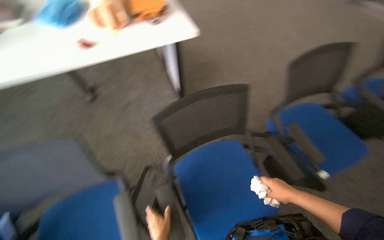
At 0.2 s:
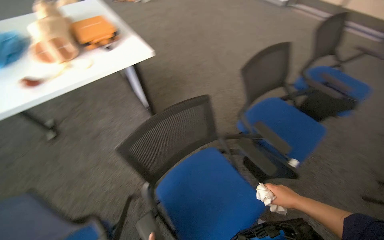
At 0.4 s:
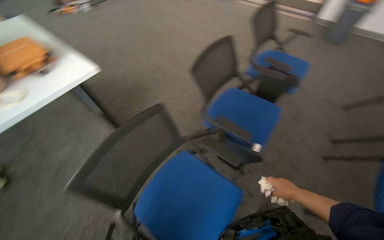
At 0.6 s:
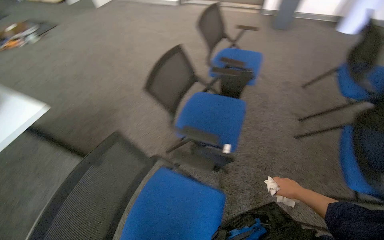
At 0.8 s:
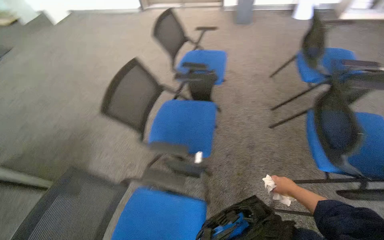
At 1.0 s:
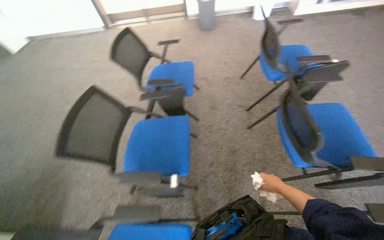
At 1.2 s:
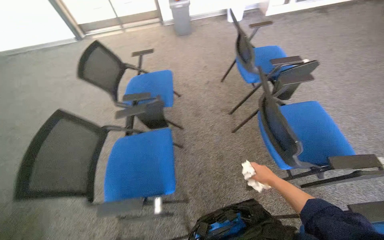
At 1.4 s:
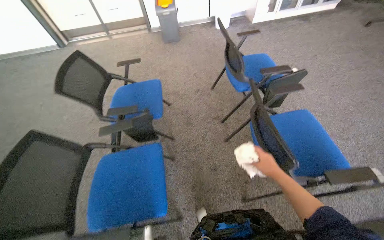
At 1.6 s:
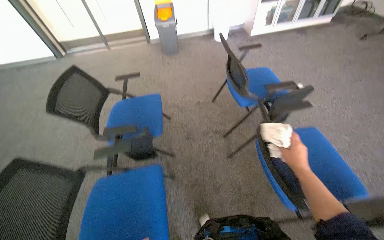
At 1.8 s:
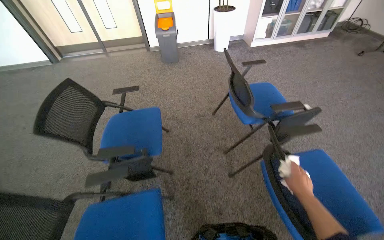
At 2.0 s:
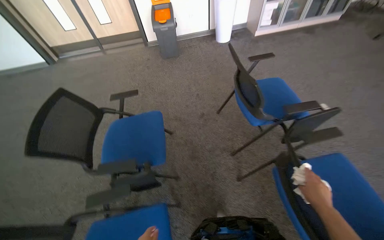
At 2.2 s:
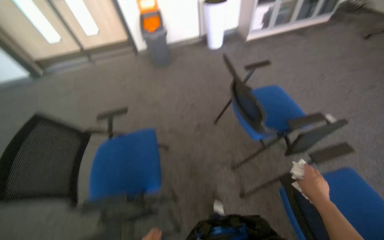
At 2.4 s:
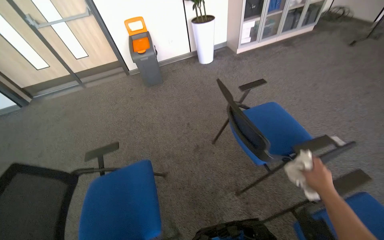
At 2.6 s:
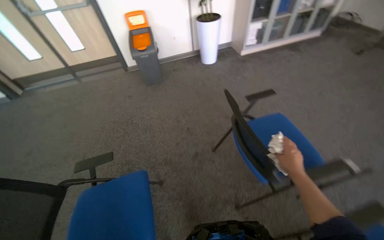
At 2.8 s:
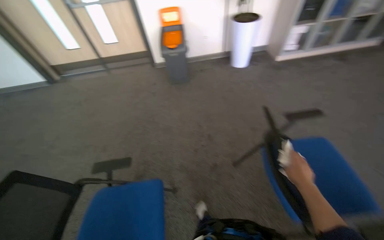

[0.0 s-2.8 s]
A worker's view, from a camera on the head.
Job: wiping surfaces.
The whole recording: Wiping chair armrests. The worker wipes the armrests of several chairs with a cloth.
0.0 to 1.4 s: The camera is carried about 70 cm. The wearer looks some 80 degrees further to the right.
1.4 to 2.8 s: The camera travels roughly 90 cm.

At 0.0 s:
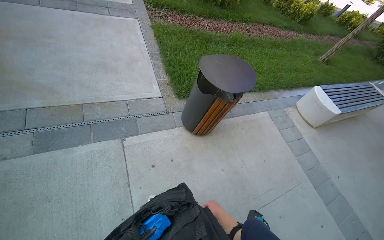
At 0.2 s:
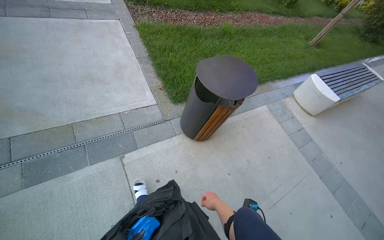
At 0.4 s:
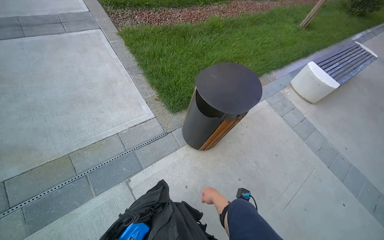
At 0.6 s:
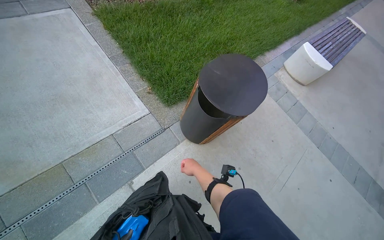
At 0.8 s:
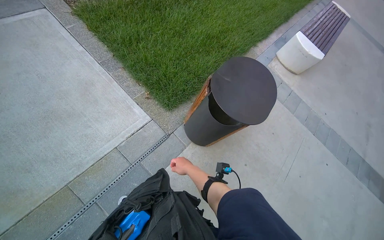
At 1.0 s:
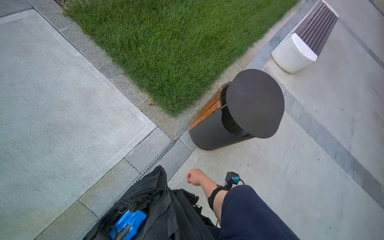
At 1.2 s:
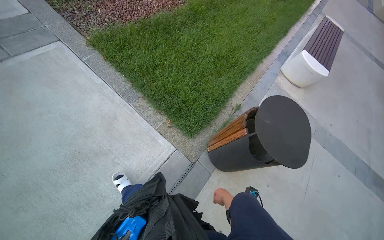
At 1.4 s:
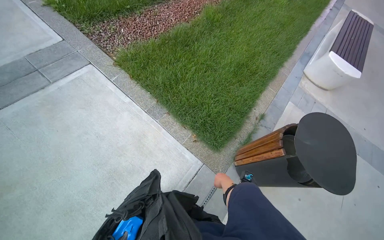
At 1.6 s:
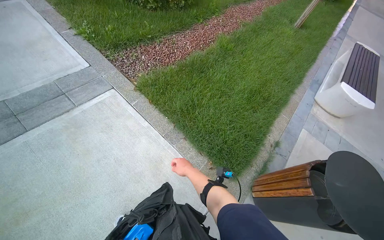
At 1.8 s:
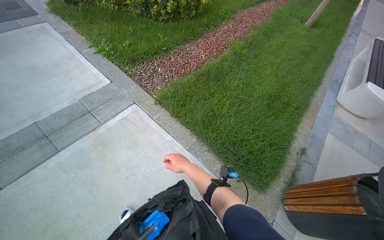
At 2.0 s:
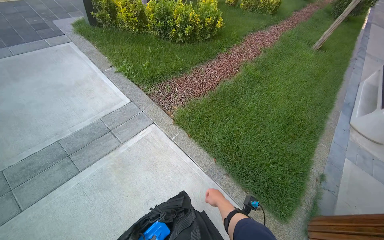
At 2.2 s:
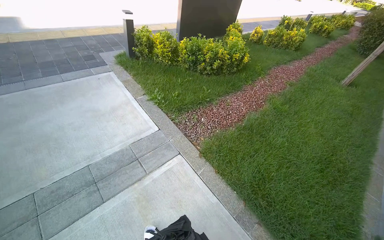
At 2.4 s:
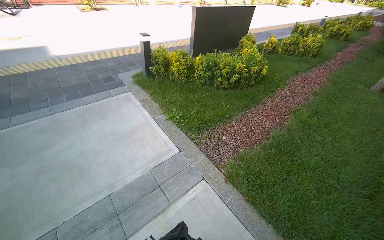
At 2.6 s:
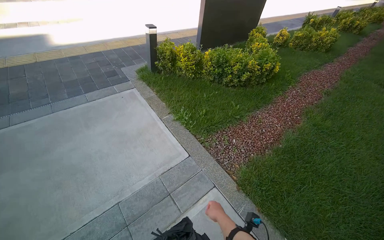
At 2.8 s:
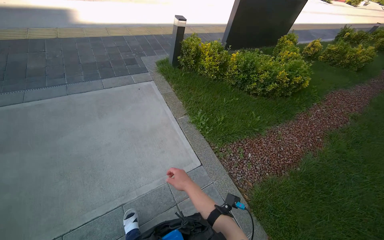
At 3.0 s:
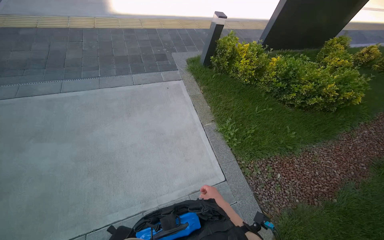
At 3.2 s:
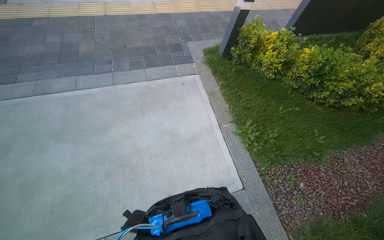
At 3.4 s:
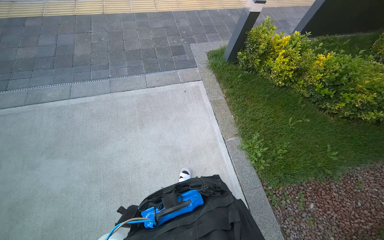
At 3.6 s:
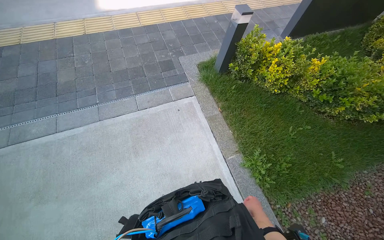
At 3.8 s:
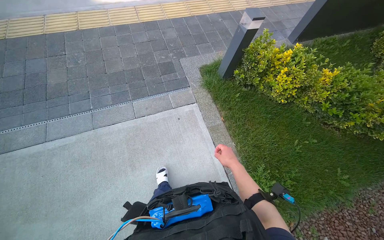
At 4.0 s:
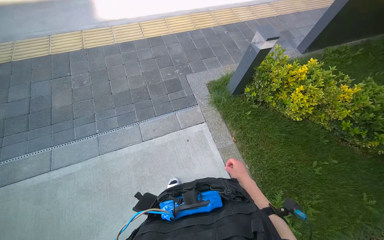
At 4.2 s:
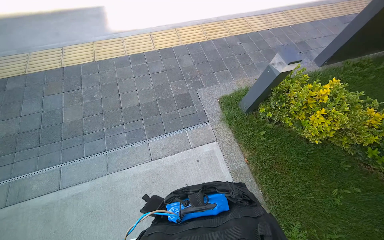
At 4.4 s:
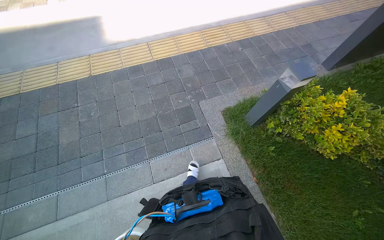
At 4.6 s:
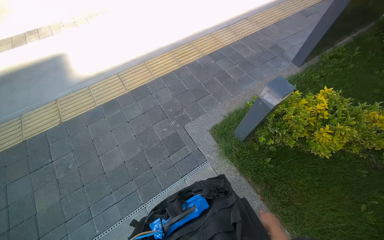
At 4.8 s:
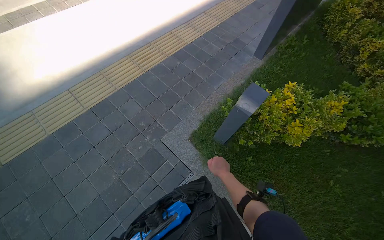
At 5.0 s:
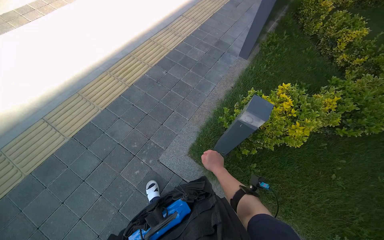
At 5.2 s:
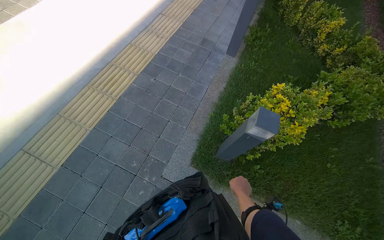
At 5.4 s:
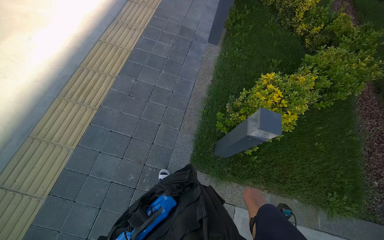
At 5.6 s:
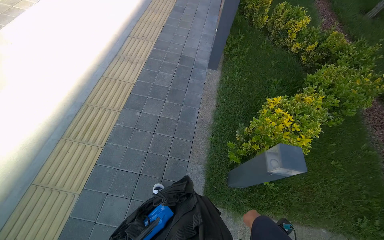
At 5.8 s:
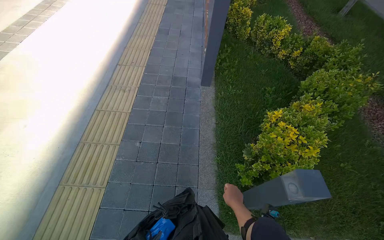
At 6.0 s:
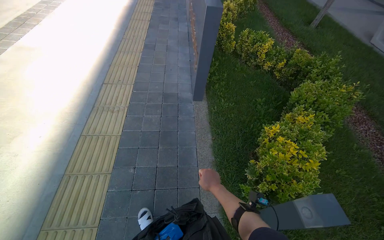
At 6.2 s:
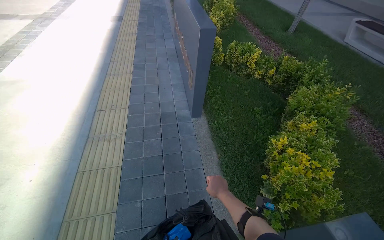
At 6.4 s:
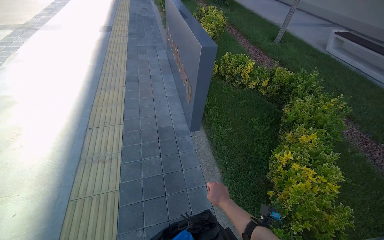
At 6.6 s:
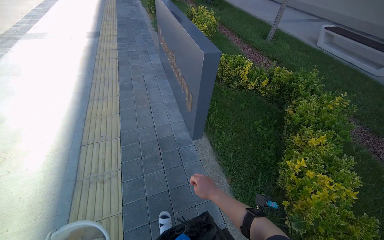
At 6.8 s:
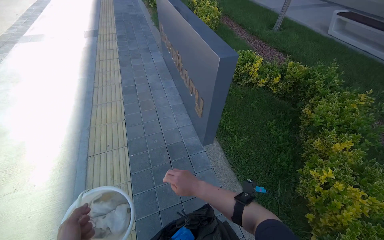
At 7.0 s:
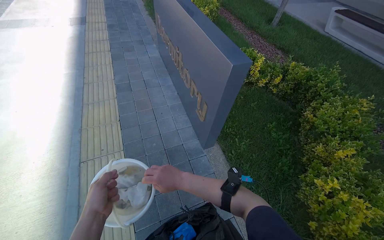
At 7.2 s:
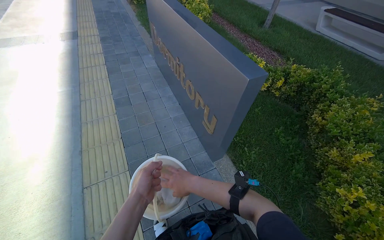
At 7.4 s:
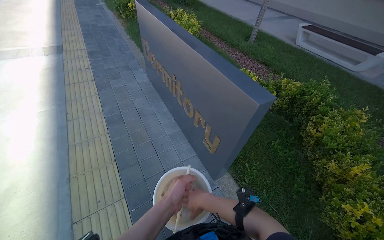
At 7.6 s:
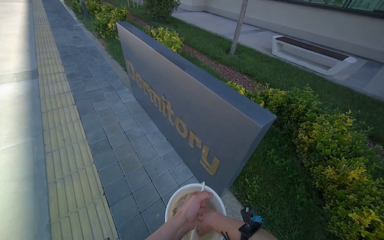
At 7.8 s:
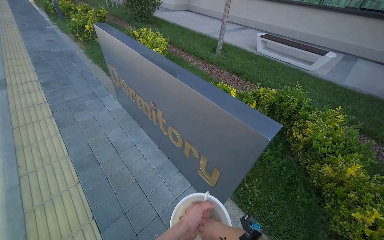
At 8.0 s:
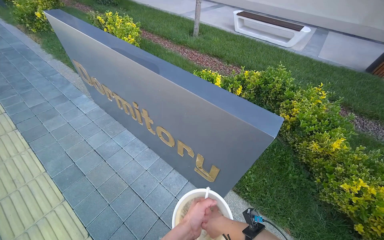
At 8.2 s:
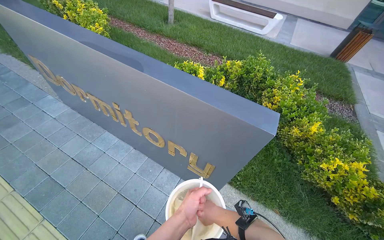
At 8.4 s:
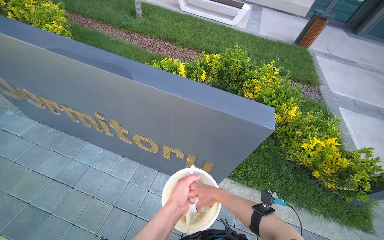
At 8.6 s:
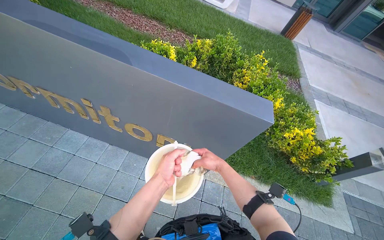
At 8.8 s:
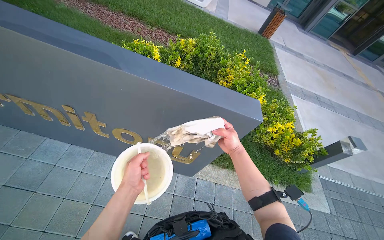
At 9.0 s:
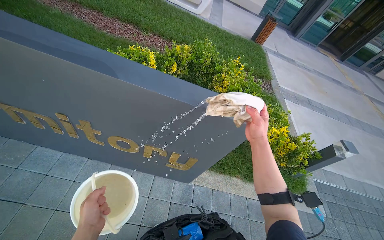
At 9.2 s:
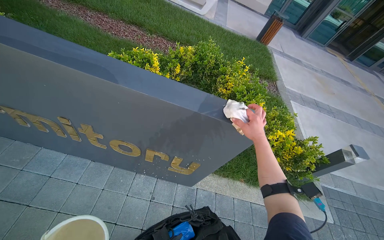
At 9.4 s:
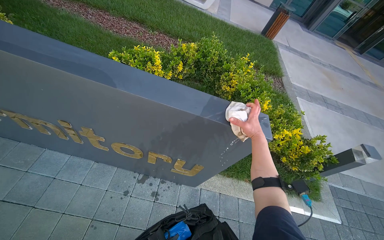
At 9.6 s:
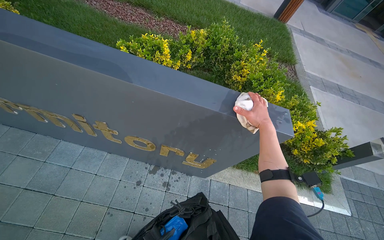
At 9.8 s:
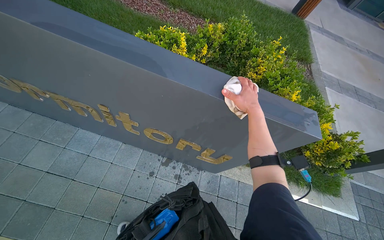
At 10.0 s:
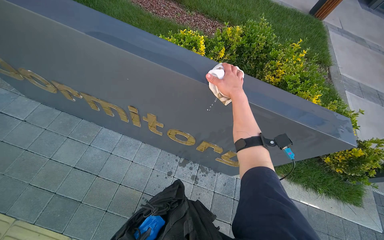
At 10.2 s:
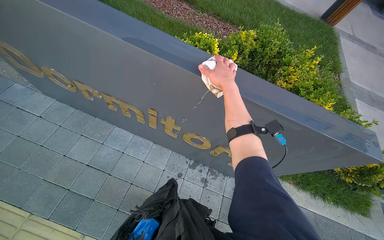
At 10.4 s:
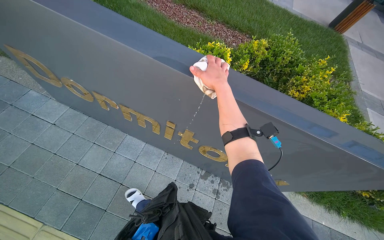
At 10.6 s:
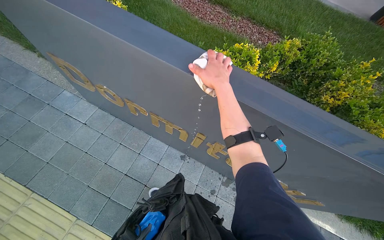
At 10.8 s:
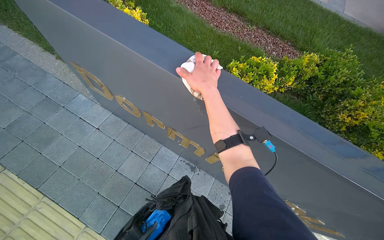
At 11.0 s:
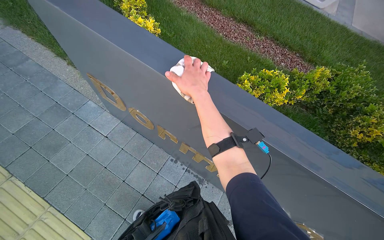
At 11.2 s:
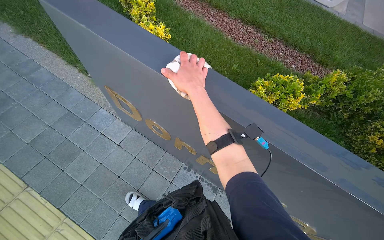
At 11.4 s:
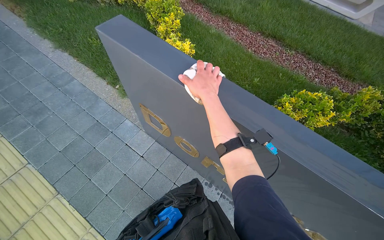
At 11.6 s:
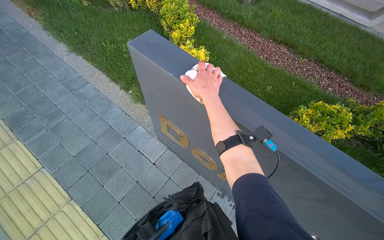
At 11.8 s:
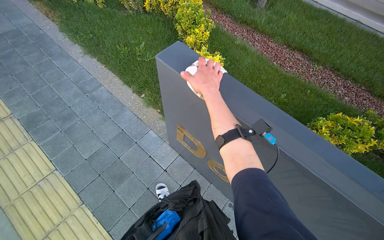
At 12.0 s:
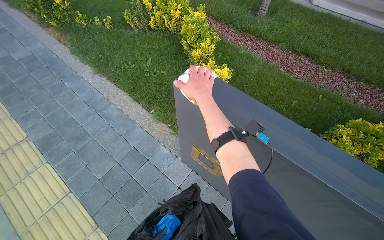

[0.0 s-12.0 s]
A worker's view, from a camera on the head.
Job: wiping surfaces.
The whole recording: Cleaning dormitory sign. The worker wipes the dormitory sign and its golden letters with a wet cloth, rinsing and wringing the cloth as needed.
0.0 to 1.6 s: The head travels some 1.5 m. Everything in view rotates roughly 25 degrees counterclockwise.
1.6 to 3.0 s: The camera travels approximately 1.5 m. The wearer's head swings approximately 30 degrees to the left.
3.0 to 4.4 s: The wearer moves roughly 1.5 m.
4.4 to 6.0 s: The wearer moves approximately 1.5 m. The head turns to the right by approximately 75 degrees.
6.0 to 7.6 s: The camera is carried some 1 m. The wearer looks roughly 35 degrees further to the right.
7.6 to 9.0 s: The camera is carried some 60 cm. The head rotates some 45 degrees to the right. The view tips downward by about 15 degrees.
9.0 to 10.4 s: The head travels approximately 50 cm.
10.4 to 12.0 s: The wearer moves approximately 1 m. The head rotates approximately 20 degrees to the left.

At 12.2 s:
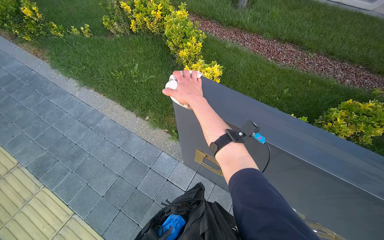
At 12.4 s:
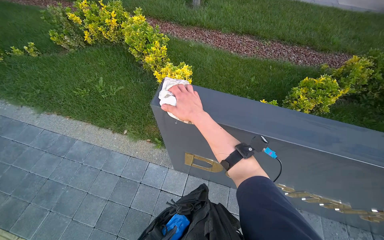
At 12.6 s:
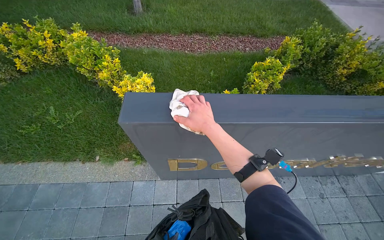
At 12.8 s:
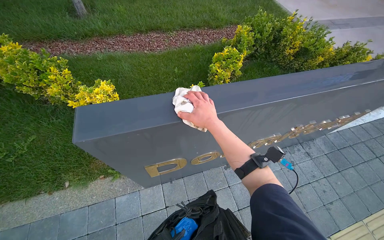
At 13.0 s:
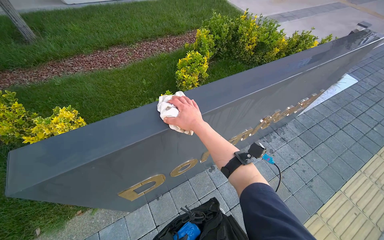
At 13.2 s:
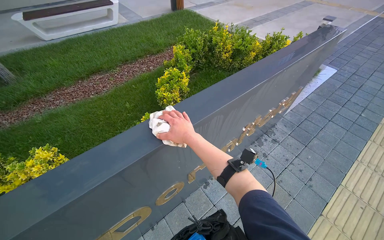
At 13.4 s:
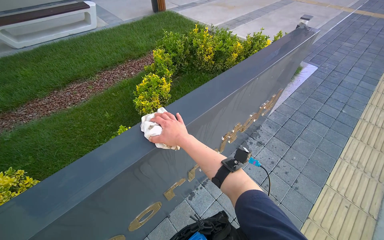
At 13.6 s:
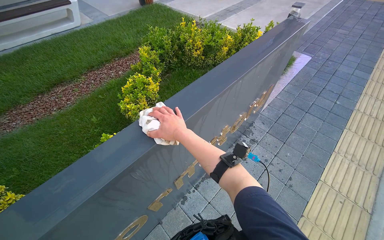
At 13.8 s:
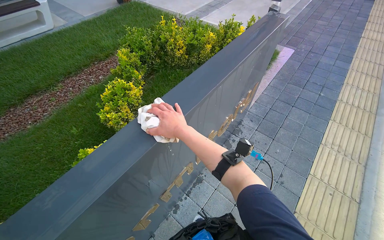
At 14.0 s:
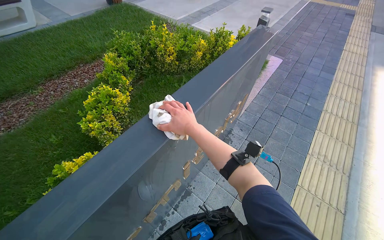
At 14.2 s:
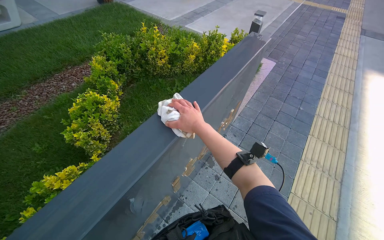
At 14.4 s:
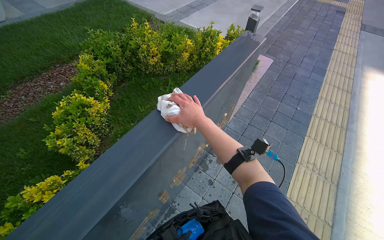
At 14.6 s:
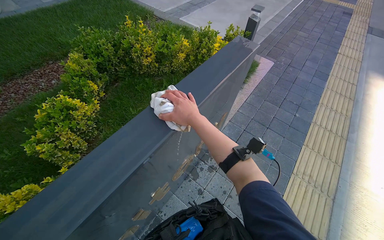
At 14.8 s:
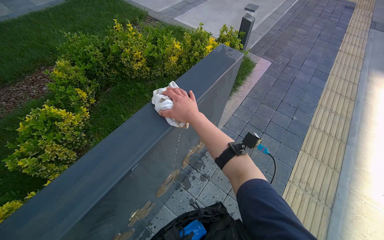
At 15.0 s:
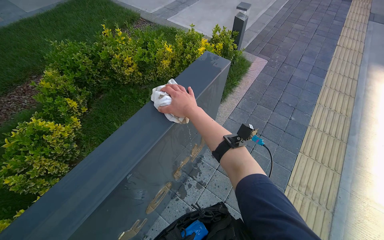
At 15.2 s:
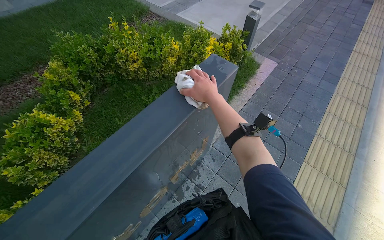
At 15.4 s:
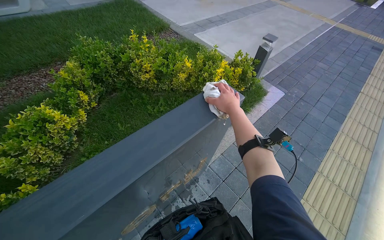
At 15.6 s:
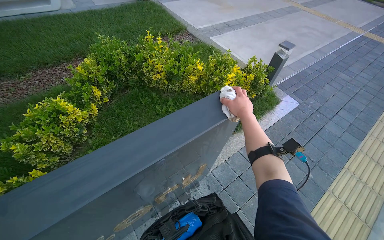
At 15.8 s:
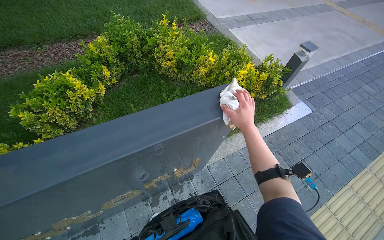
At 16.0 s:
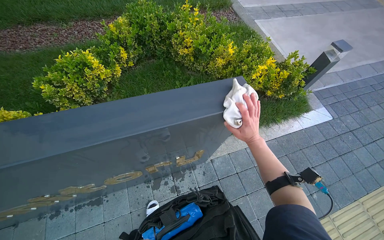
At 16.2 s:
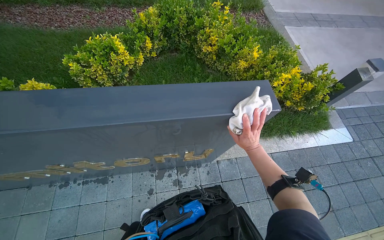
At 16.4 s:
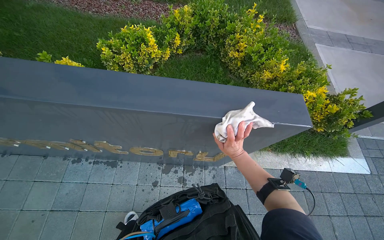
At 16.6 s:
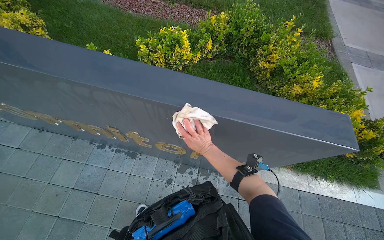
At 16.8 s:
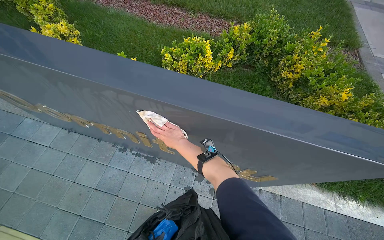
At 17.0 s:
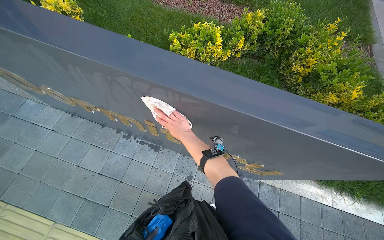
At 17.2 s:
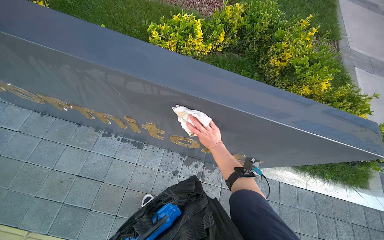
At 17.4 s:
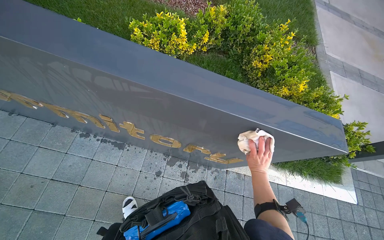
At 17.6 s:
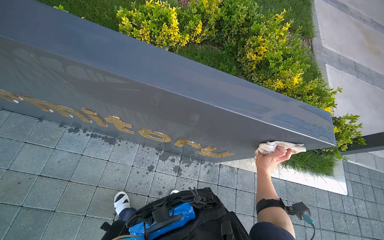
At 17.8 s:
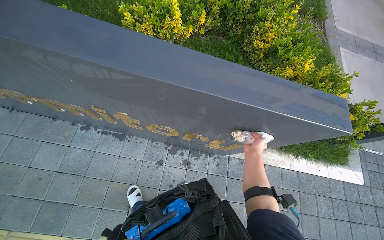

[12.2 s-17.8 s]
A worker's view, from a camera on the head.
Job: wiping surfaces.
The whole recording: Cleaning dormitory sign. The worker wipes the dormitory sign and its golden letters with a wet cloth, rinsing and wringing the cloth as needed.
12.2 to 13.6 s: The camera is carried approximately 50 cm. The head rotates about 75 degrees to the right.
13.6 to 15.0 s: The wearer moves roughly 80 cm.
15.0 to 16.4 s: The wearer's head swings roughly 55 degrees to the left.
16.4 to 17.8 s: The right hand reaches roughly 40 cm to the left, then returns.
